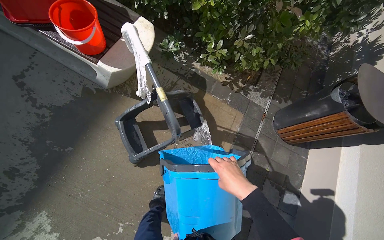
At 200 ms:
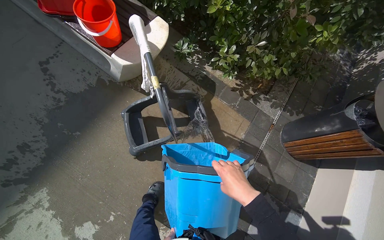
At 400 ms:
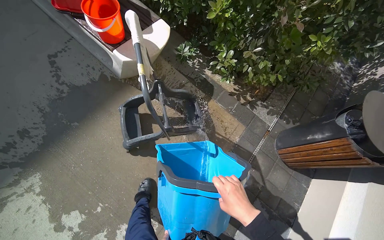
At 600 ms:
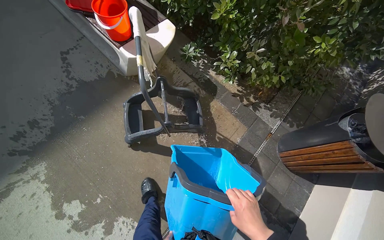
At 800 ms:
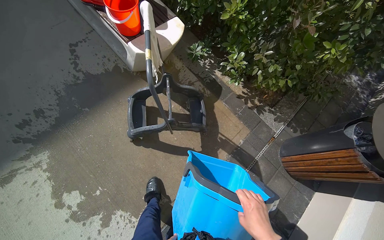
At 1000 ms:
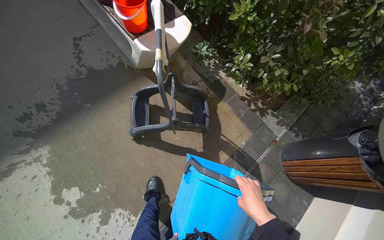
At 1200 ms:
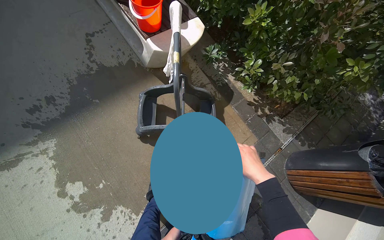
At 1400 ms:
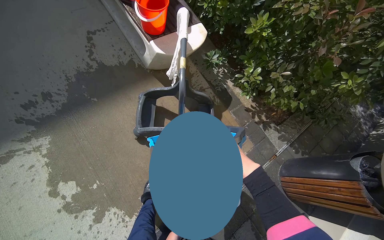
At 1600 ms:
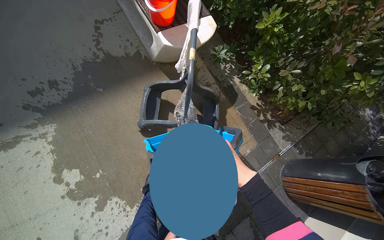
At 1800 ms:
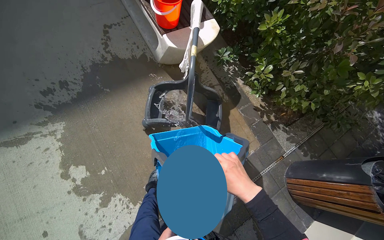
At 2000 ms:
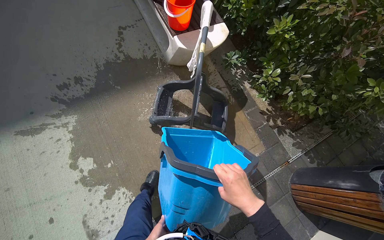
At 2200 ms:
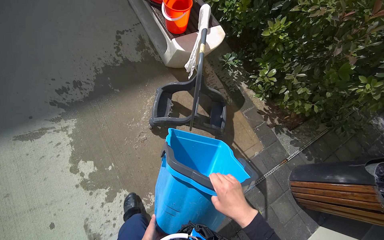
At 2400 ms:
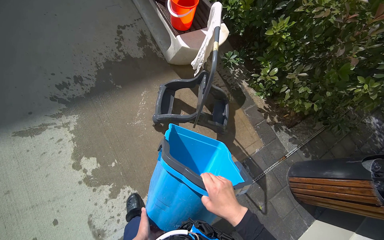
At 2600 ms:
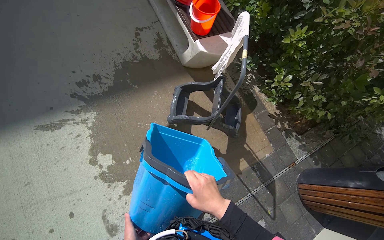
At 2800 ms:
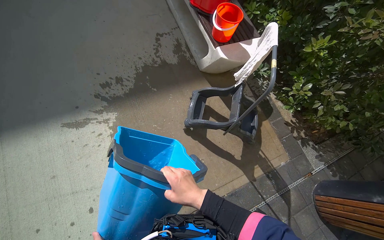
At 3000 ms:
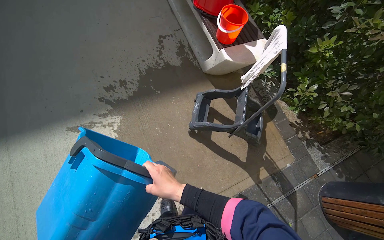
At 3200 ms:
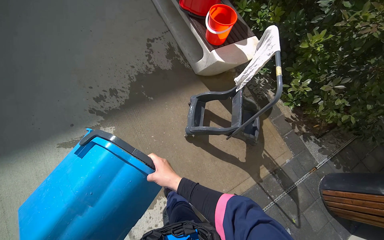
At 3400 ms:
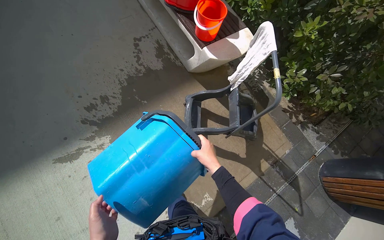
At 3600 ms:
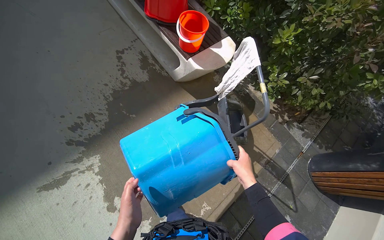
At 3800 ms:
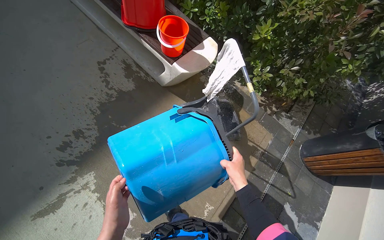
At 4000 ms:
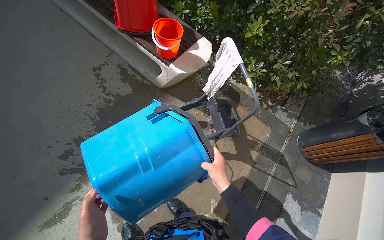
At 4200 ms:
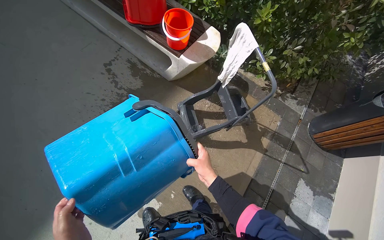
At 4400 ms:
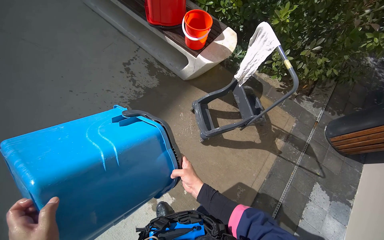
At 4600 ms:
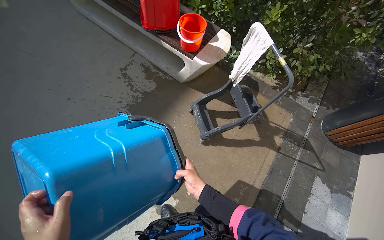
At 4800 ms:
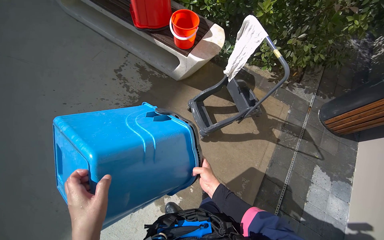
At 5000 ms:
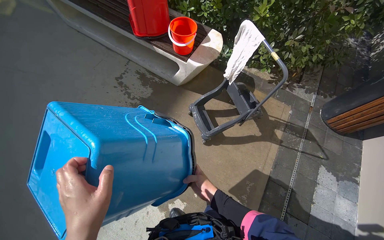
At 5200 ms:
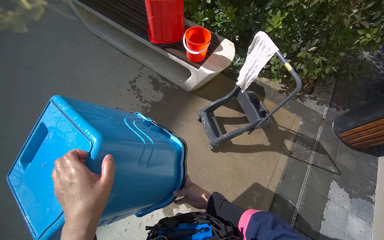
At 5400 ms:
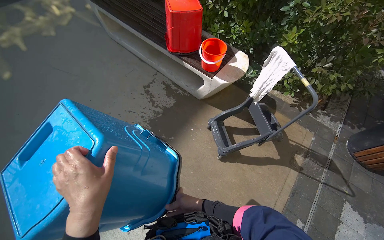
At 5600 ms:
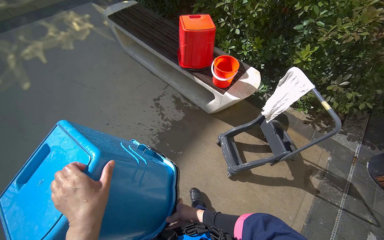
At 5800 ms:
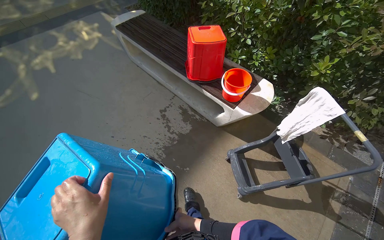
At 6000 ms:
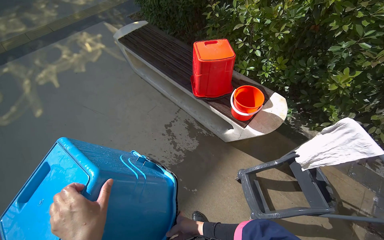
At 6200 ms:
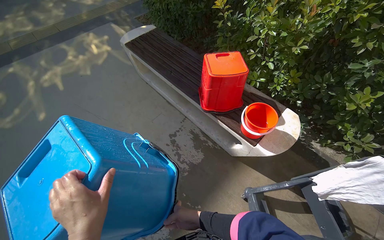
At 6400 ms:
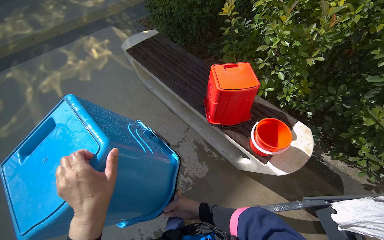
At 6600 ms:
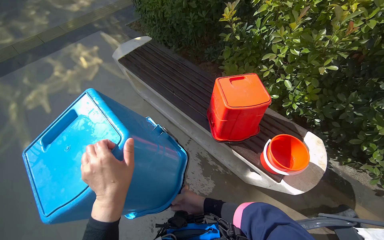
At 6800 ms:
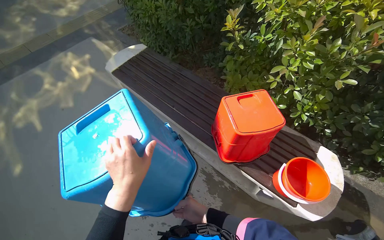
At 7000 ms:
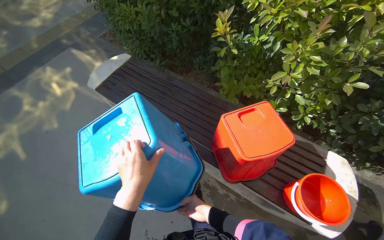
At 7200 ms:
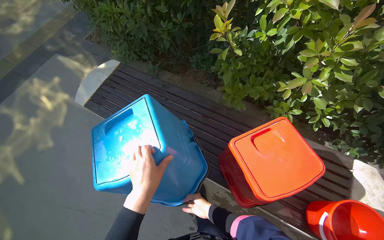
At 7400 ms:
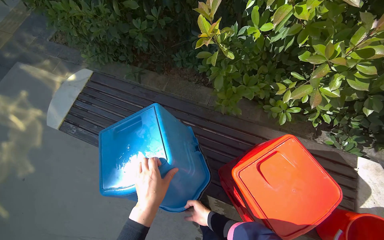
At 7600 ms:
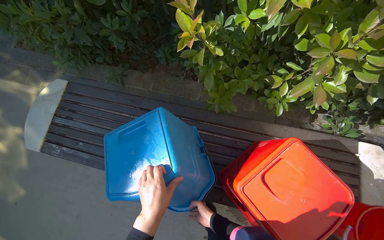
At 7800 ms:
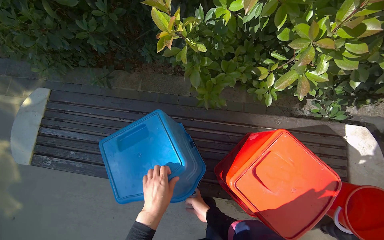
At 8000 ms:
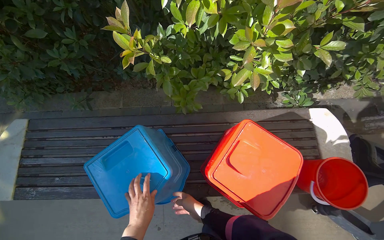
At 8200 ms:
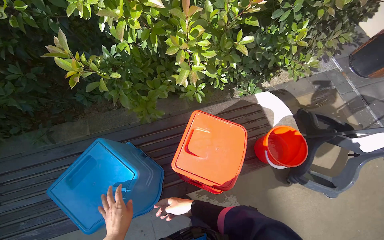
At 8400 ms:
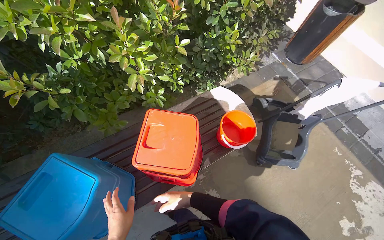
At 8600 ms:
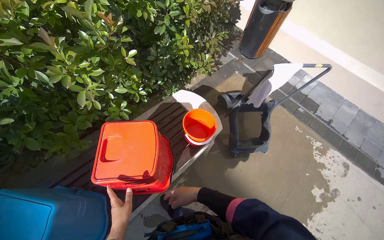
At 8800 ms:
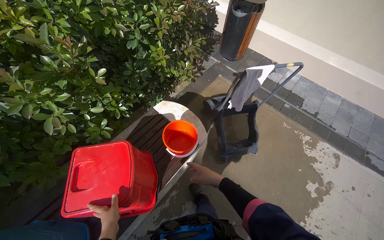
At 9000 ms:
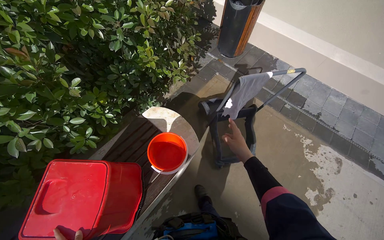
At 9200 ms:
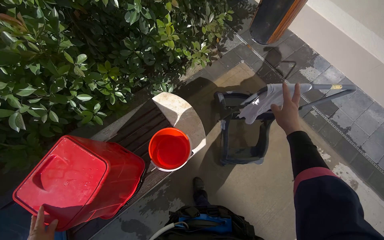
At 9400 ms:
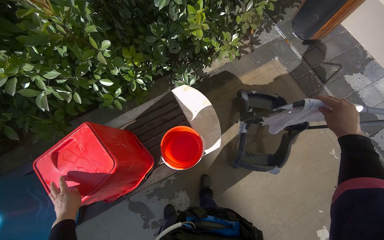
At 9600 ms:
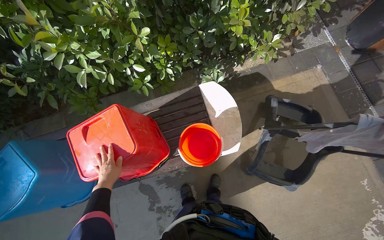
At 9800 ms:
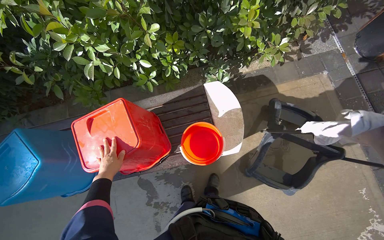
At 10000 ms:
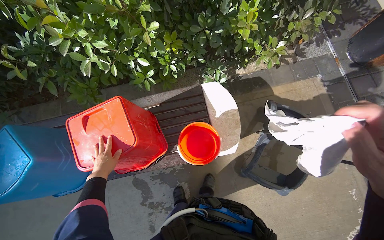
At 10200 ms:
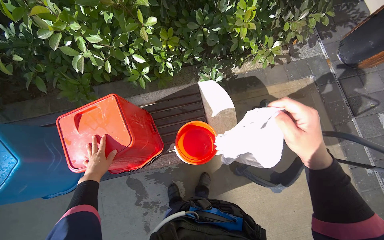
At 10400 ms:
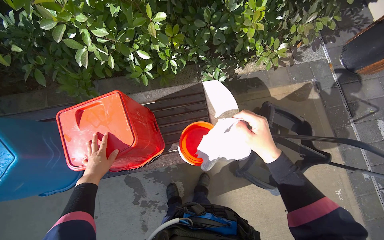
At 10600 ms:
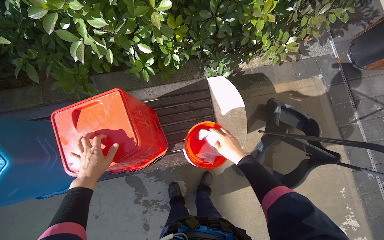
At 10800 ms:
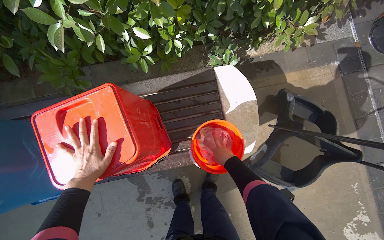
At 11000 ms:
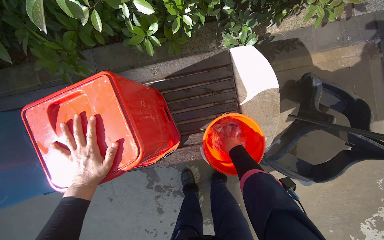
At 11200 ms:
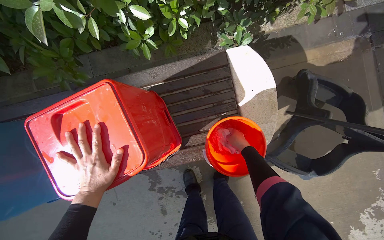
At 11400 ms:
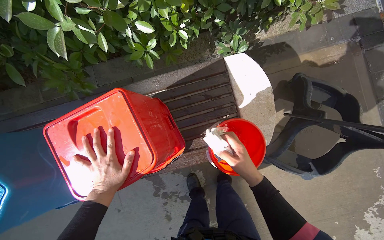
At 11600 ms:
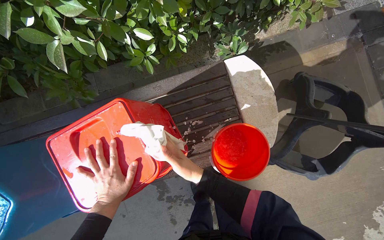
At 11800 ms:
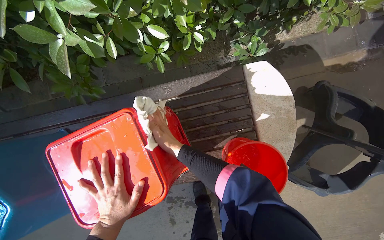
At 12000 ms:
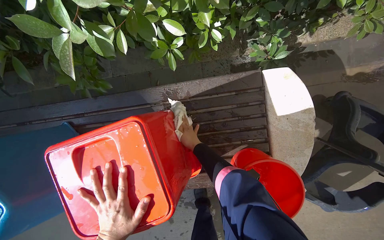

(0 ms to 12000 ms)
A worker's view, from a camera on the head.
Job: preparing cleaning supplies.
The whole recording: Wiping buckets. The worker wipes the red and blue buckets with a white cloth.
0 ms - 1600 ms: Everything in view rotates about 30 degrees clockwise. The right hand moves approximately 25 cm down the picture and comes back.
1600 ms - 3000 ms: The right hand shifts some 50 cm to the left.
3000 ms - 4400 ms: The scene turns roughly 25 degrees counterclockwise in the picture. The right hand moves some 20 cm to the right and comes back.
6000 ms - 7600 ms: The wearer moves roughly 1.5 m. The view tilts roughly 15 degrees downward. The scene turns about 30 degrees counterclockwise in the picture.
7600 ms - 9000 ms: The camera travels roughly 70 cm. The wearer's head swings roughly 65 degrees to the right. The camera pitches upward, by roughly 15 degrees.
9000 ms - 10400 ms: The wearer looks some 40 degrees further to the left. The wearer looks some 15 degrees further downward.
10400 ms - 12000 ms: The view tilts roughly 15 degrees downward. The right hand goes nearer and farther, roughly 25 cm each way, reversing 2 times.

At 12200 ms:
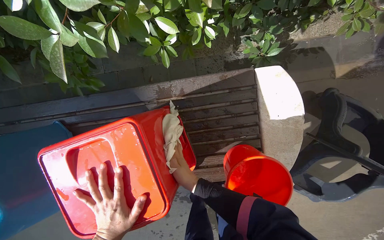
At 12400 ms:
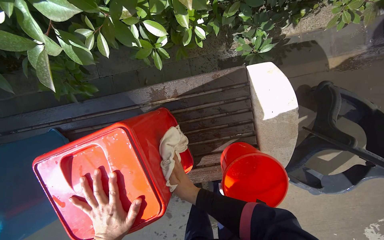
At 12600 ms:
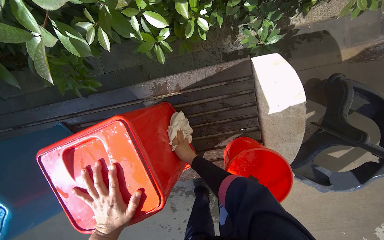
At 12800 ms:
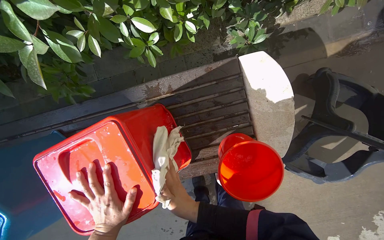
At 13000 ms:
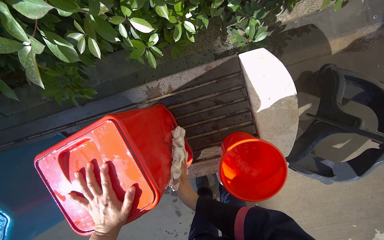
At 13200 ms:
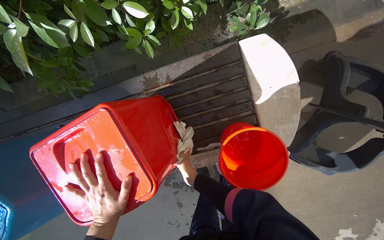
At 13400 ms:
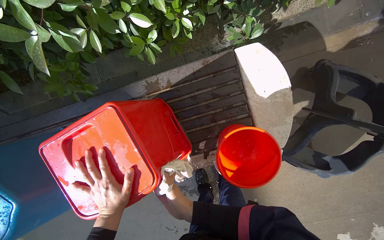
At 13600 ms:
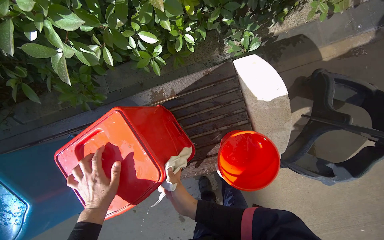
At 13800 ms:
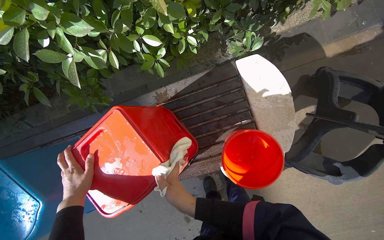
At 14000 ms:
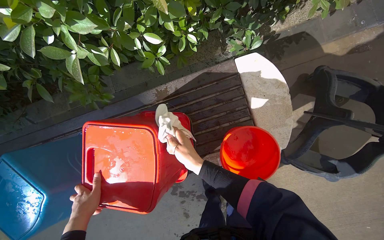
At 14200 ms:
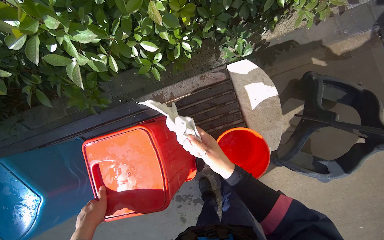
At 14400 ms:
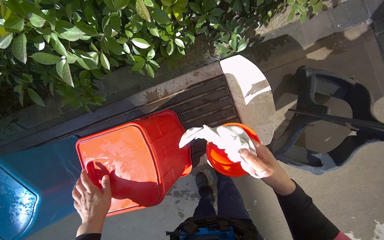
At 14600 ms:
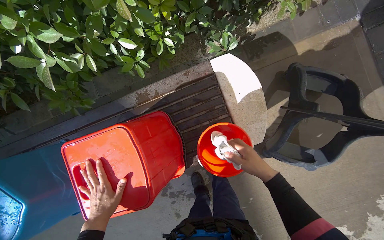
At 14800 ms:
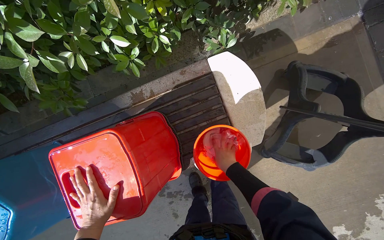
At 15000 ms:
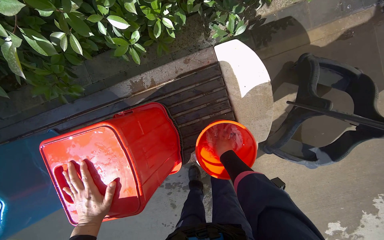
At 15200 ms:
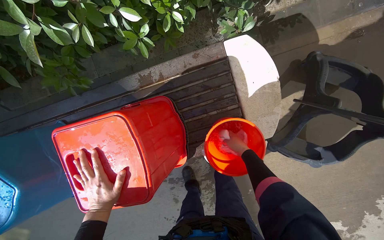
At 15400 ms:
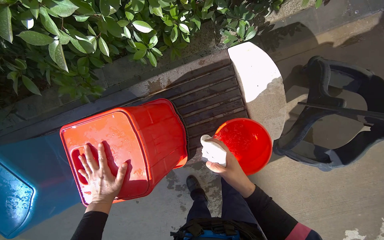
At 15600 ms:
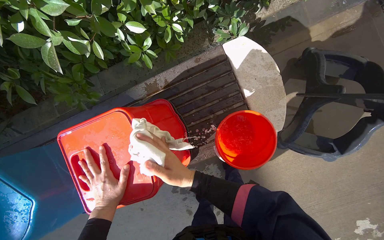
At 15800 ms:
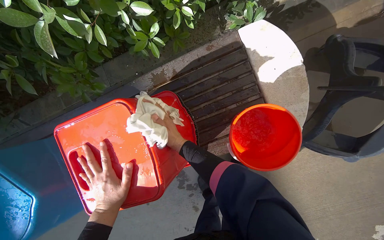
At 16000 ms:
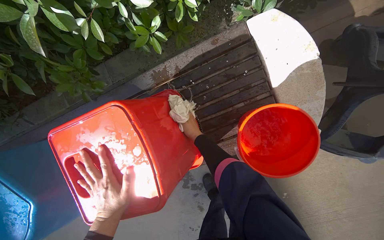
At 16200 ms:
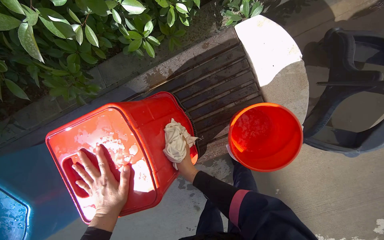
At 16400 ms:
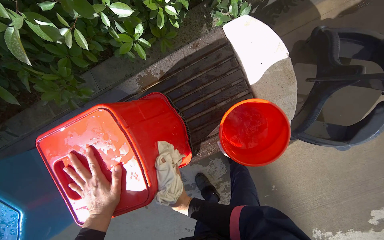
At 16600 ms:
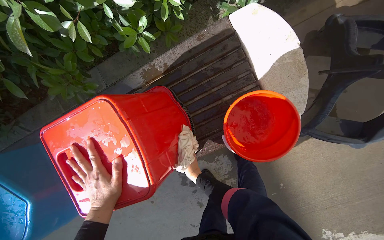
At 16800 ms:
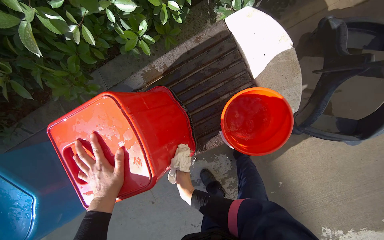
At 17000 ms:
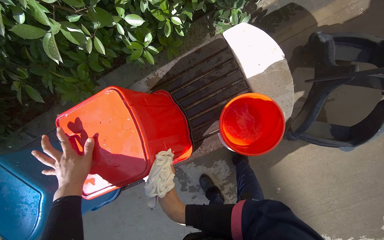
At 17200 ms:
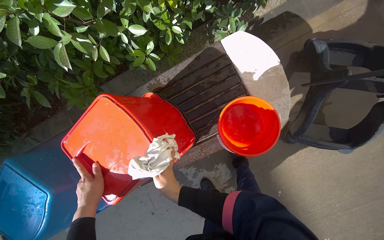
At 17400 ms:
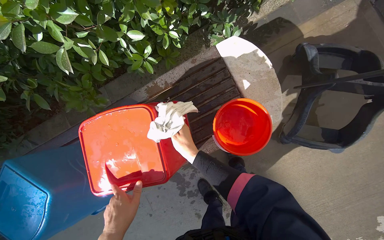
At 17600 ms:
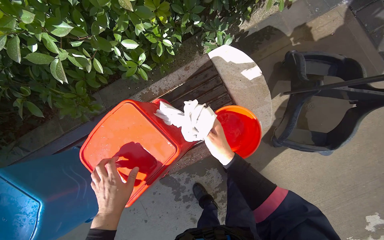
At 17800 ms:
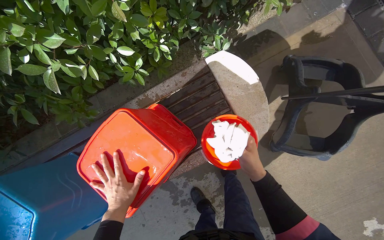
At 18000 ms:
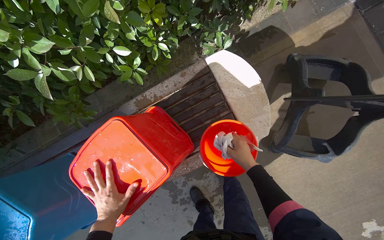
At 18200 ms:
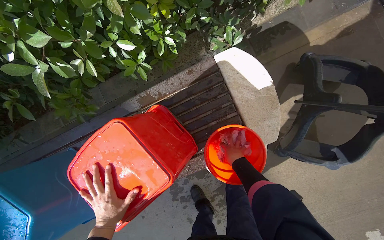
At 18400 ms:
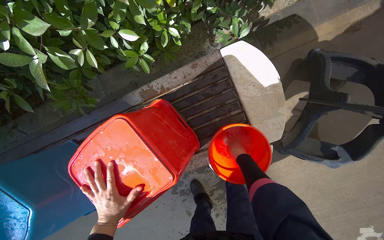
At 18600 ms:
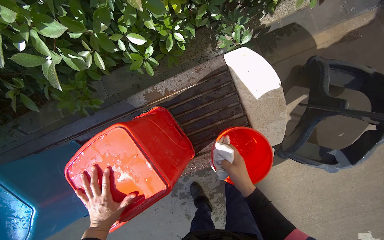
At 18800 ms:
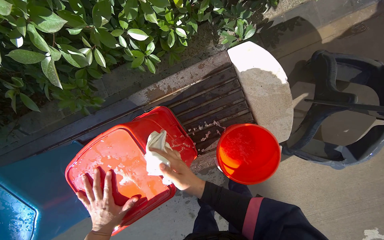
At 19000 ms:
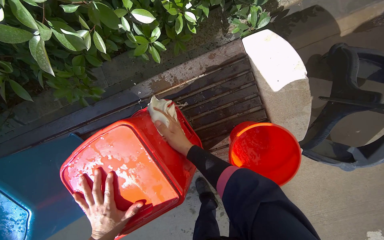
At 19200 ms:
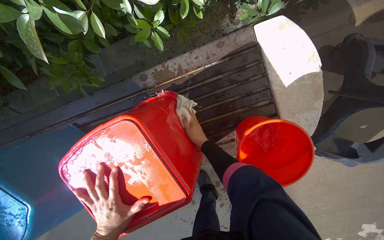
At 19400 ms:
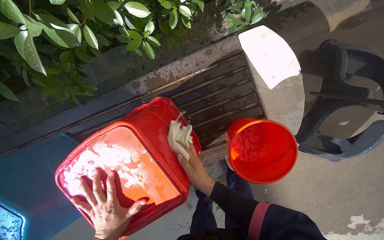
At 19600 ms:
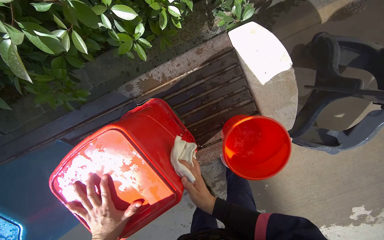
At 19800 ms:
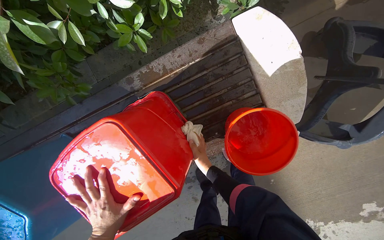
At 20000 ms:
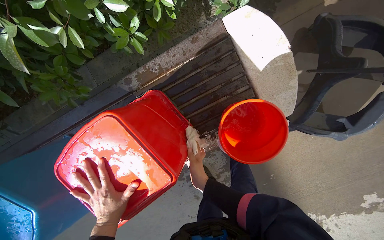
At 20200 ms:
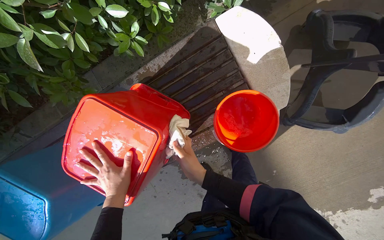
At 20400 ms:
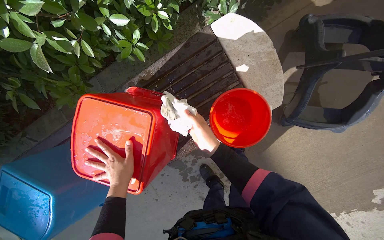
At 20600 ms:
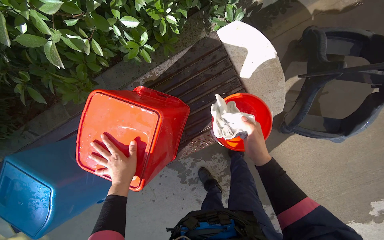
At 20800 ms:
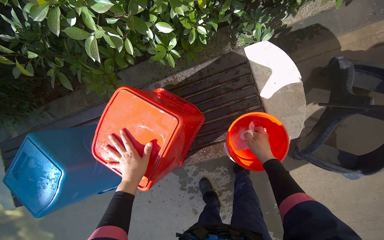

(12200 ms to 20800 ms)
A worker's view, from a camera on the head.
Job: preparing cleaning supplies.
The whole recording: Wiping buckets. The worker wipes the red and blue buckets with a white cloth.
12200 ms - 13600 ms: The right hand moves nearer and farther over some 20 cm, changing direction 2 times.
13600 ms - 15000 ms: The right hand moves to the right and farther from the camera, some 25 cm.
15000 ms - 16600 ms: The right hand shifts approximately 40 cm down the picture and to the left.
16600 ms - 18000 ms: The right hand moves up the picture, to the right and nearer to the camera, some 50 cm.
18000 ms - 19400 ms: The right hand shifts approximately 25 cm to the left.
19400 ms - 20800 ms: The right hand moves to the right, approximately 20 cm.
